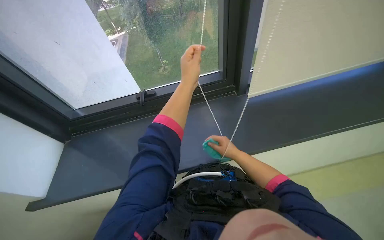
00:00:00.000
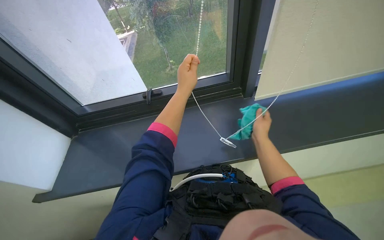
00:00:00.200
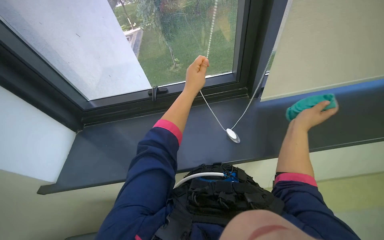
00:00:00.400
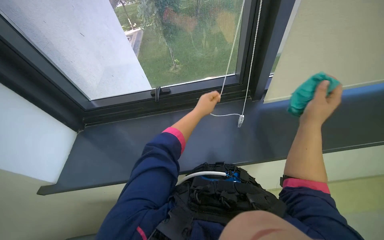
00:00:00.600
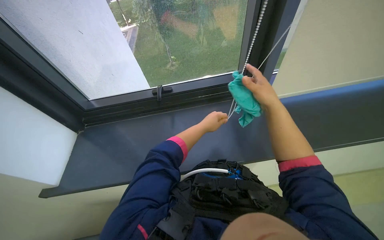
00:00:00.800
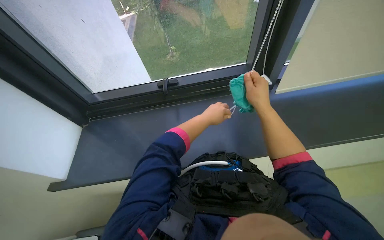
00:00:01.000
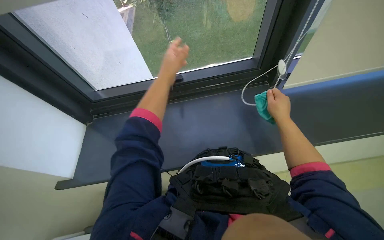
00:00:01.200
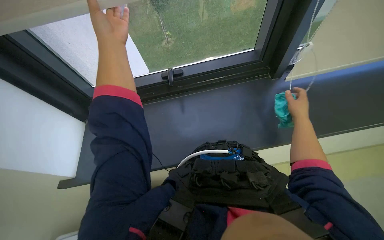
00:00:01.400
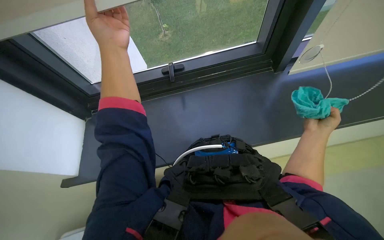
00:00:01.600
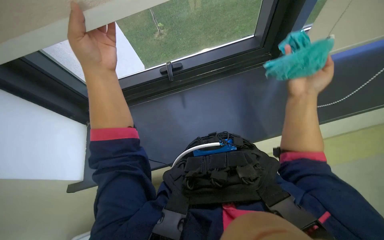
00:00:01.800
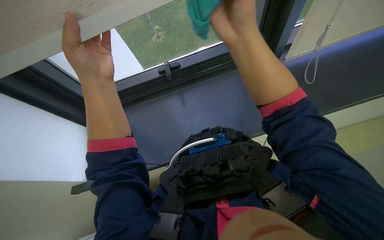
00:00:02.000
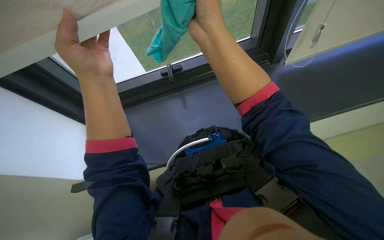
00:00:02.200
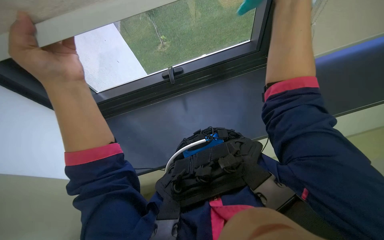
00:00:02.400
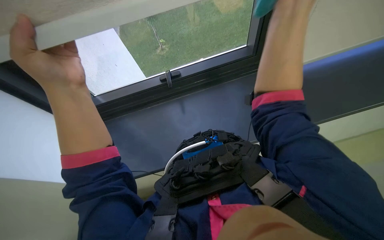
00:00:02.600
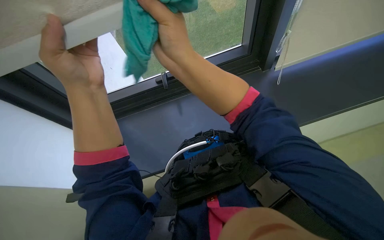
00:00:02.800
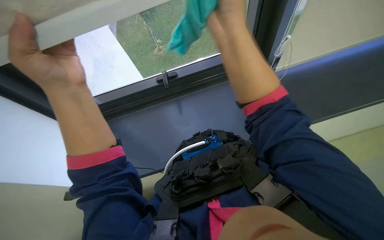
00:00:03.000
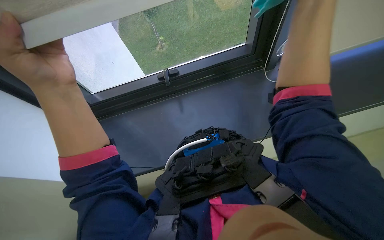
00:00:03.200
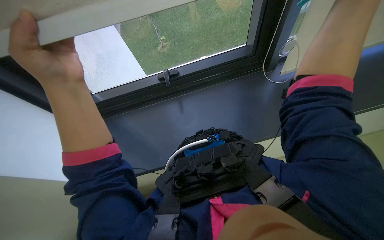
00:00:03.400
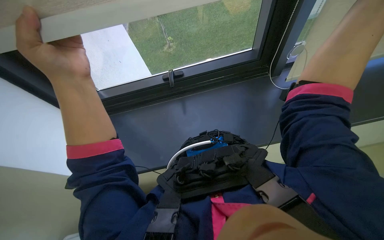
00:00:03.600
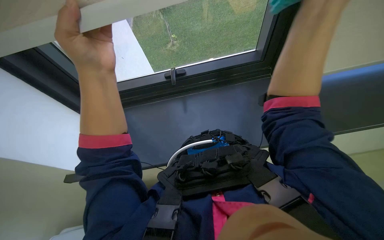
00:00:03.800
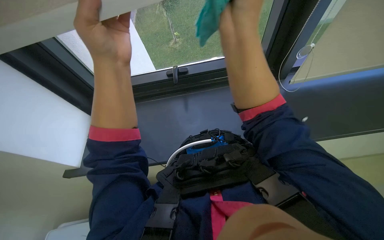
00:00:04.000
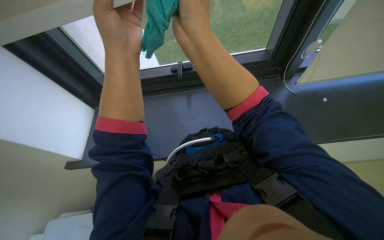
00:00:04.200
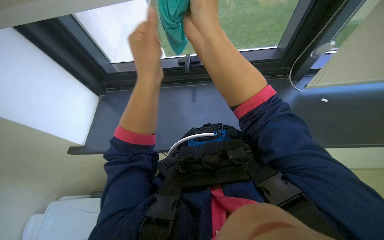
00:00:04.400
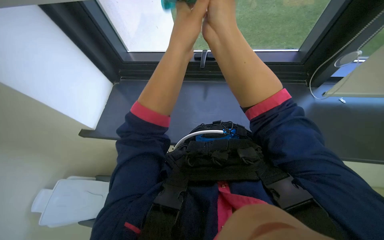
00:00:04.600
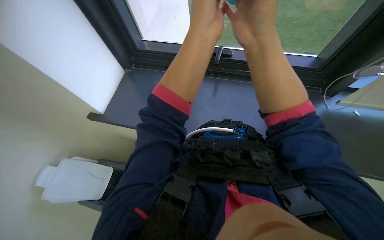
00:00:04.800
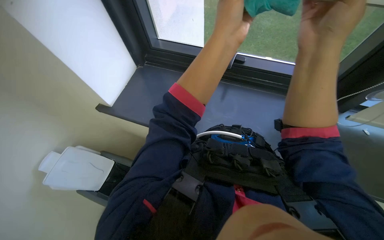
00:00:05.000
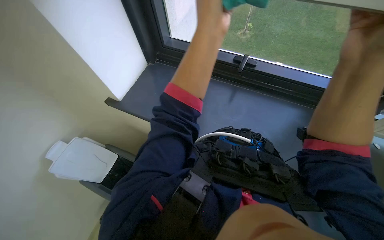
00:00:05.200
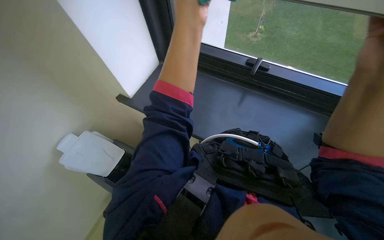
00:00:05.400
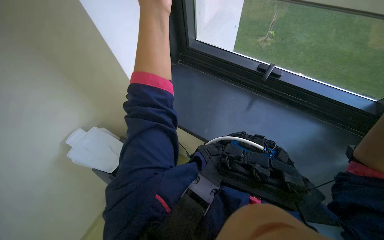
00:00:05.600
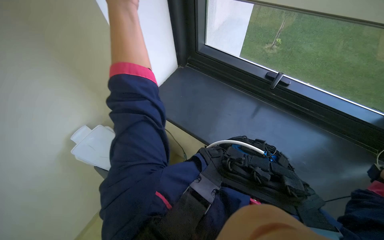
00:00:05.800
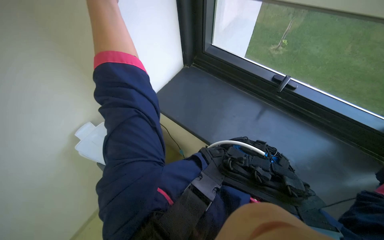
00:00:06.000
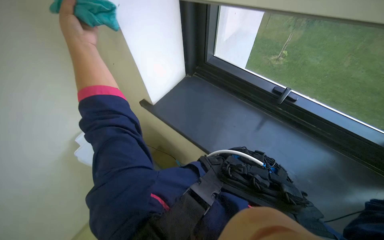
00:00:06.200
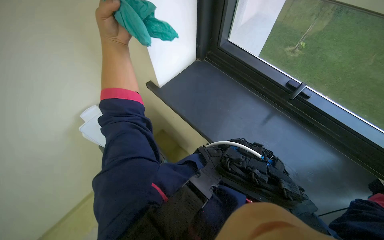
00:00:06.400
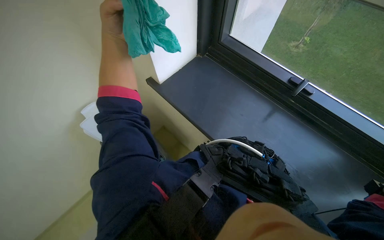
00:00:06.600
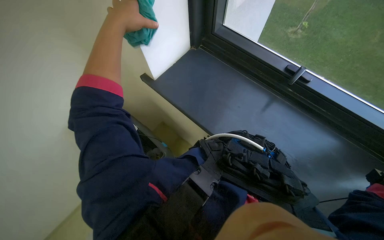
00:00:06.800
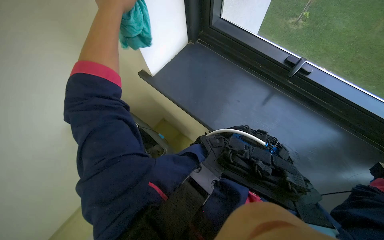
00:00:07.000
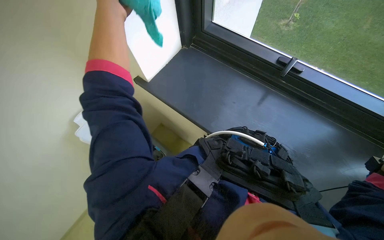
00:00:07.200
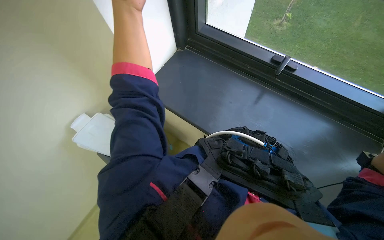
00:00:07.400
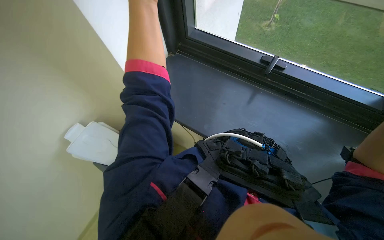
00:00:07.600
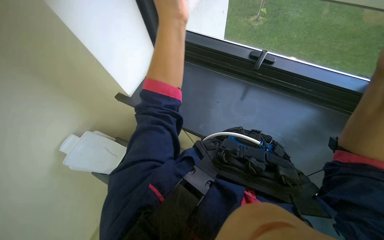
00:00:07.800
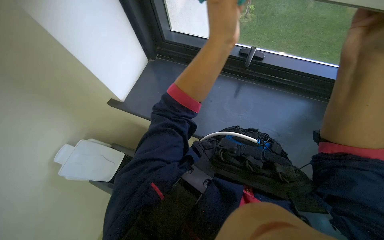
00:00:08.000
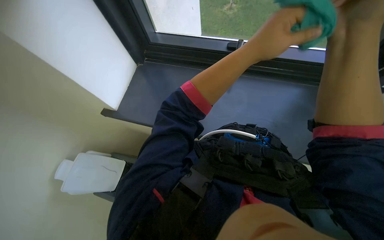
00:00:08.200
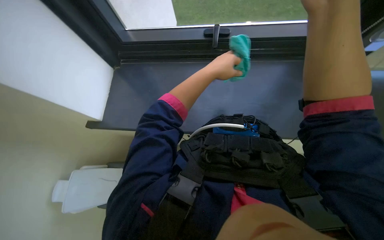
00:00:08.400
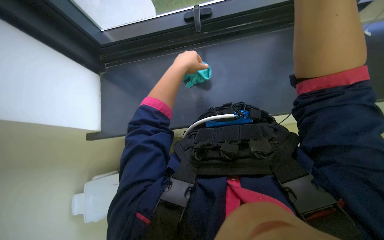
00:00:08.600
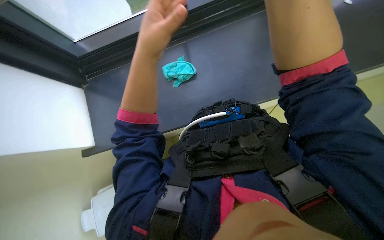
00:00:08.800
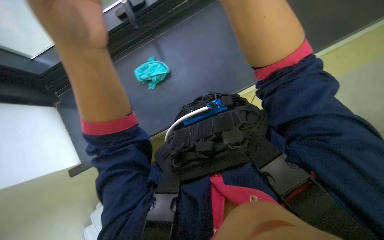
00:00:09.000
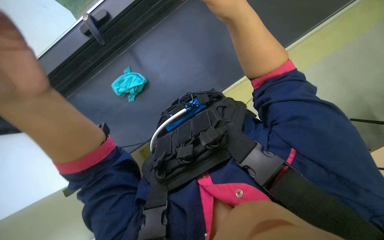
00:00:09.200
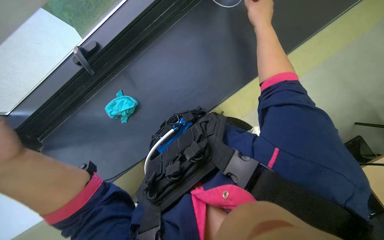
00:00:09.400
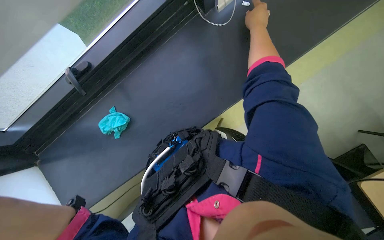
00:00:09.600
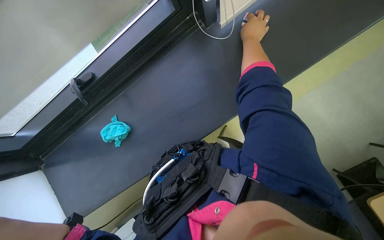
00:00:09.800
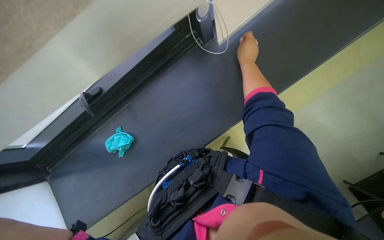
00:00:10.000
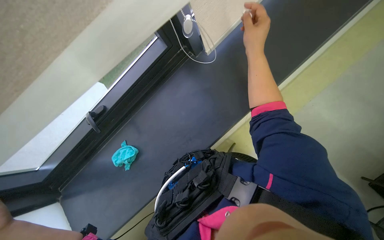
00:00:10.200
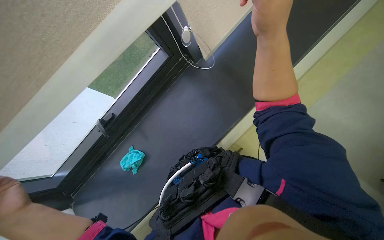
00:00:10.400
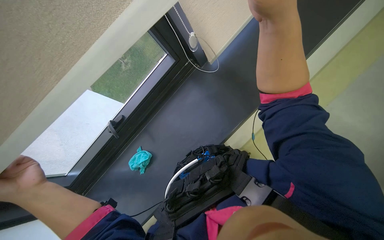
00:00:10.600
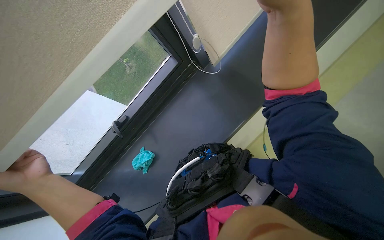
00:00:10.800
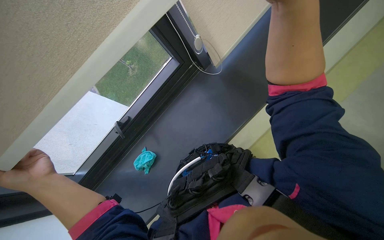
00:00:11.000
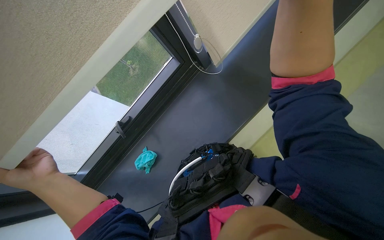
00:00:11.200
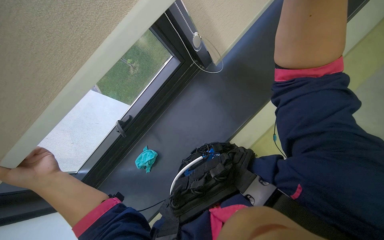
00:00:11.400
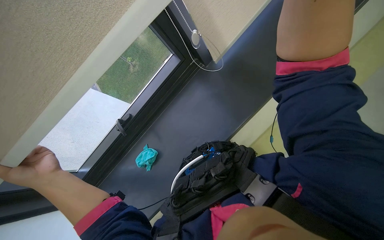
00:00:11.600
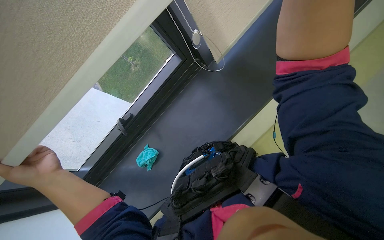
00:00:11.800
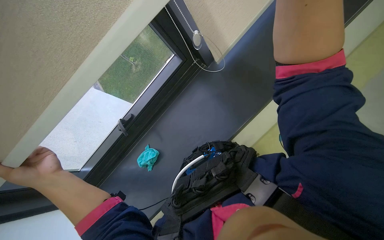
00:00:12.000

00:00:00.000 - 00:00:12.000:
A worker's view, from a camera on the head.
Job: cleaning windows.
The whole recording: Wiping window frame and glass. The worker wipes the window frame and glass with cleaning cloths, adjusting the window blind.
00:00:04.400 - 00:00:06.000: The wearer looks approximately 35 degrees further to the left.
00:00:07.600 - 00:00:09.000: The wearer's head swings about 50 degrees to the right.
00:00:09.000 - 00:00:10.400: The camera pitches upward, by roughly 25 degrees. The scene rotates counterclockwise by approximately 30 degrees.

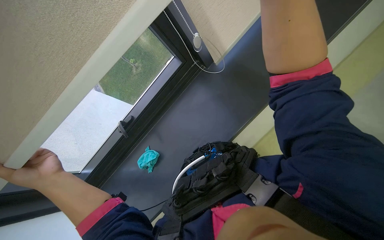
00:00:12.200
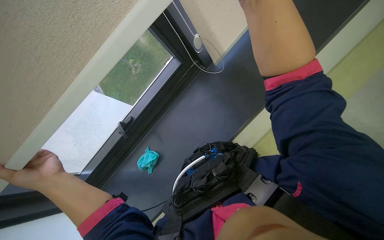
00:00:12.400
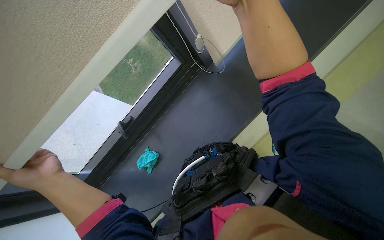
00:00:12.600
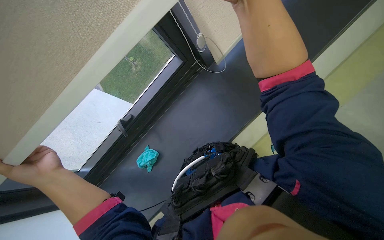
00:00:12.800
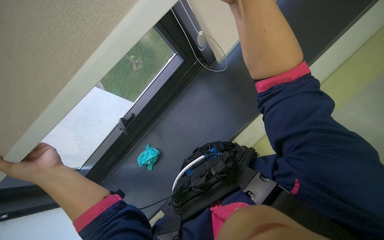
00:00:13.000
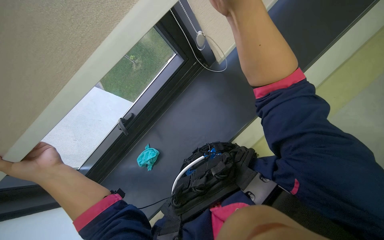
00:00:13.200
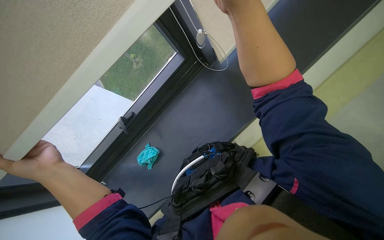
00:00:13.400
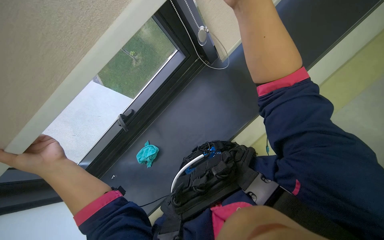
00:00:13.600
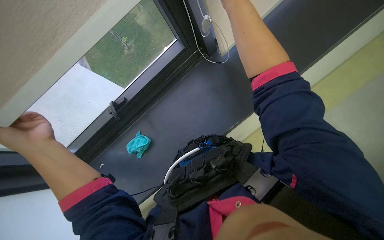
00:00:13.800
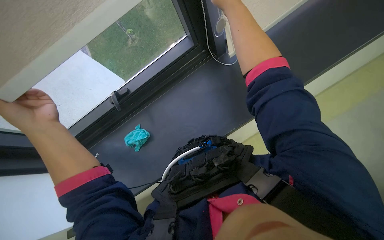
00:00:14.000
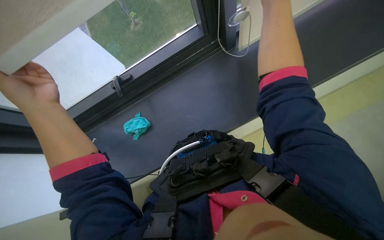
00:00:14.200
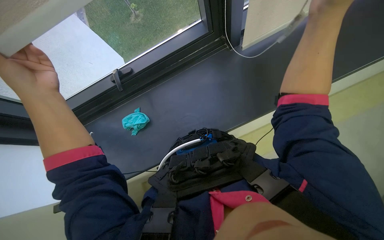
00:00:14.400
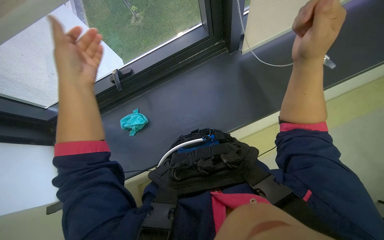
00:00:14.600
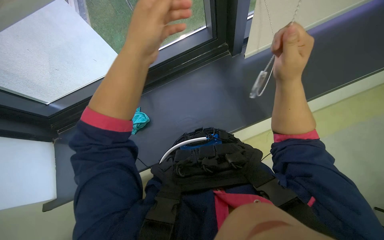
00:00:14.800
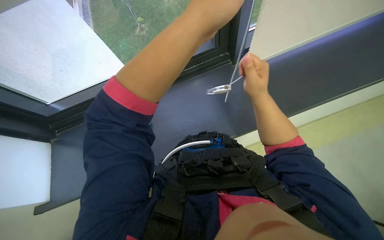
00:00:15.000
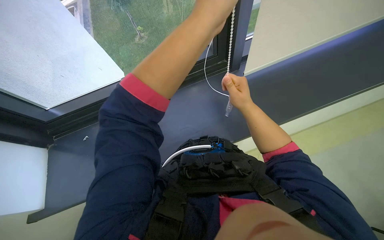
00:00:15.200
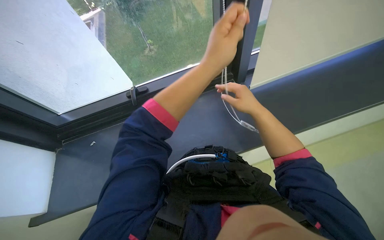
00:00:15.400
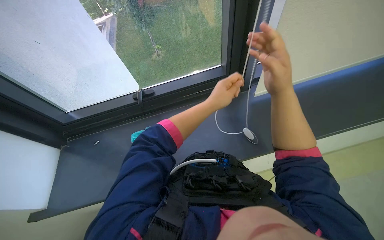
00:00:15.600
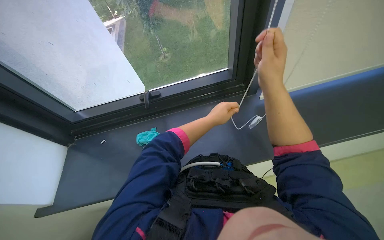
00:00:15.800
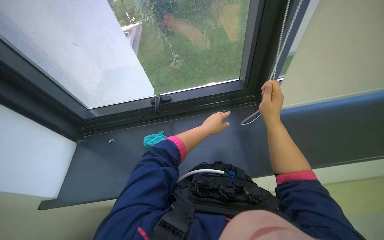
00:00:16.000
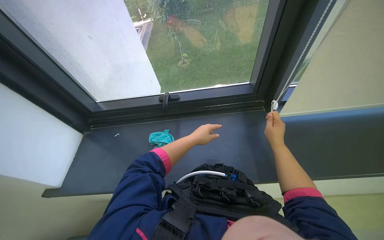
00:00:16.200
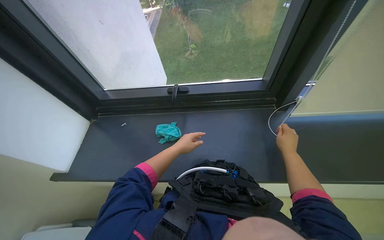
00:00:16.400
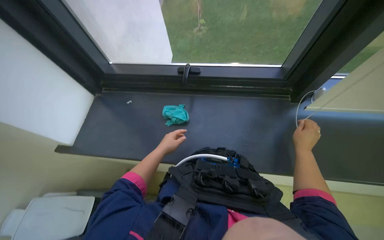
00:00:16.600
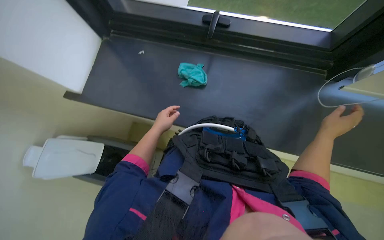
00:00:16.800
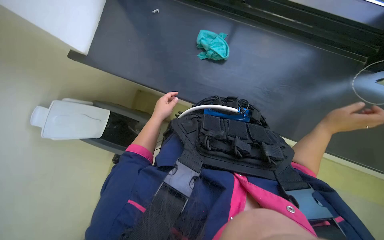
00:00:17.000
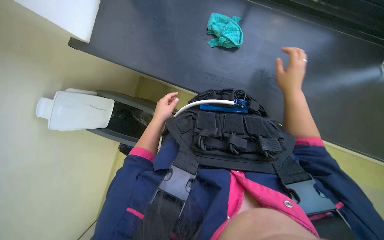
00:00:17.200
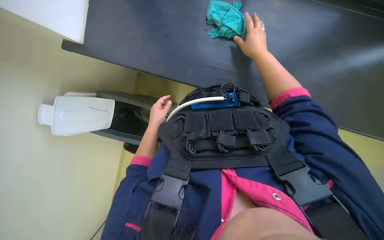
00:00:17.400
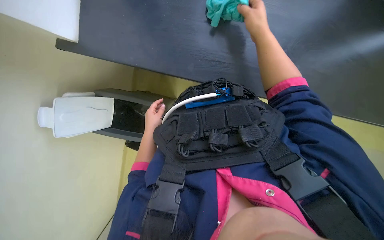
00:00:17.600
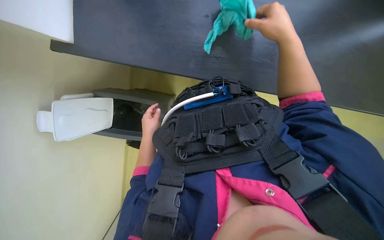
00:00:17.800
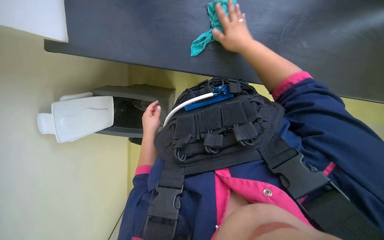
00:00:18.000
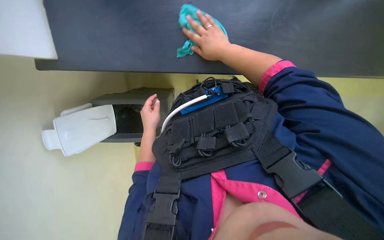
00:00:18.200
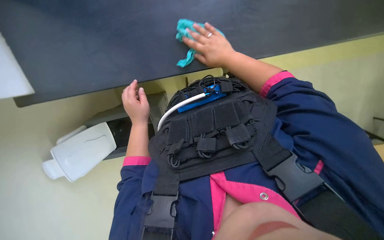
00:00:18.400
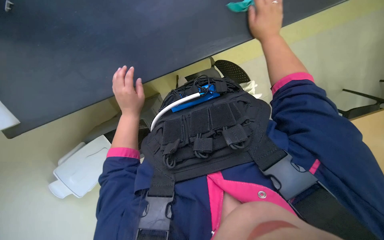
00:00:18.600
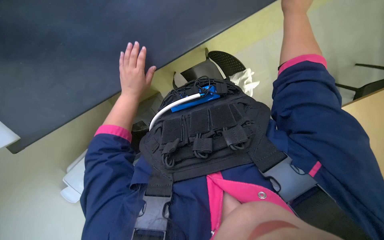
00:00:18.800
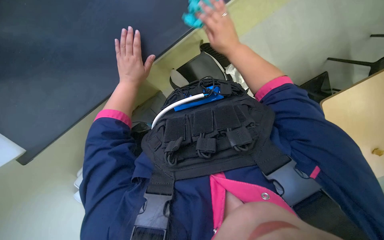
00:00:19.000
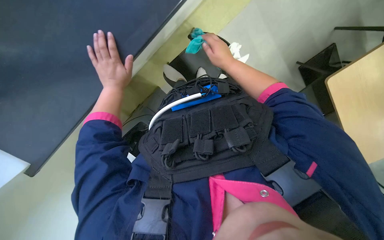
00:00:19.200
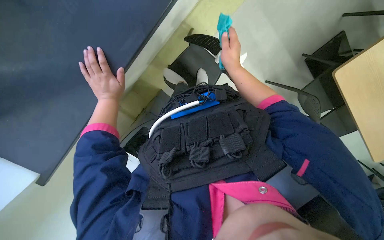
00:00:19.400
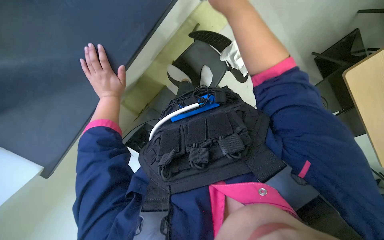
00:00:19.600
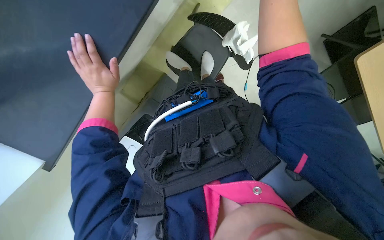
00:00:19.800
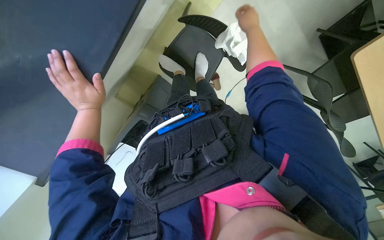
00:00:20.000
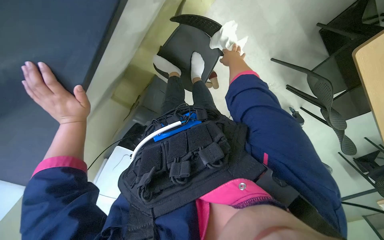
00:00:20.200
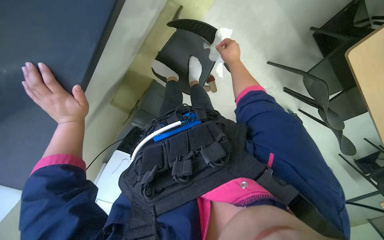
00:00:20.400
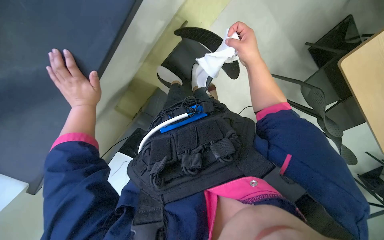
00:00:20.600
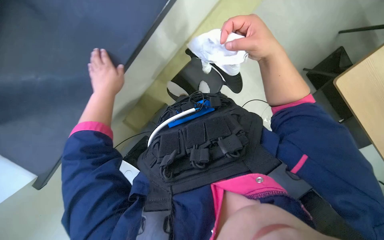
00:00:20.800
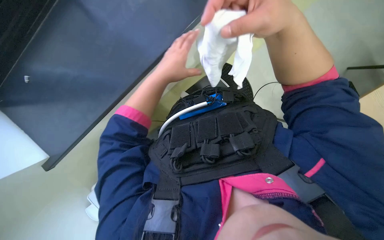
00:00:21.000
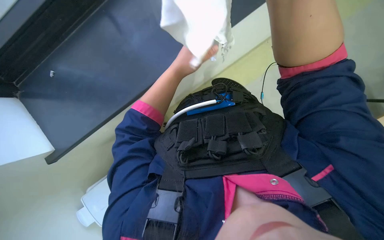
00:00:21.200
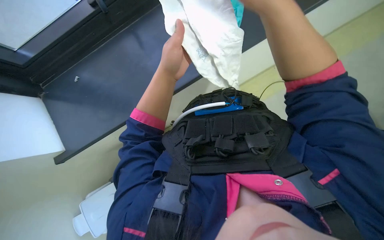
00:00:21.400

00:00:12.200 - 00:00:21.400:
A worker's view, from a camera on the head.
Job: cleaning windows.
The whole recording: Wiping window frame and glass. The worker wipes the window frame and glass with cleaning cloths, adjusting the window blind.
00:00:13.800 - 00:00:15.200: The left hand shifts some 30 cm to the right and up the picture.
00:00:15.200 - 00:00:16.800: The wearer looks approximately 35 degrees further to the left. The view tilts about 15 degrees downward.
00:00:16.800 - 00:00:18.400: The view tips downward by some 20 degrees. The right hand travels to the left and up the picture by about 25 cm.
00:00:19.800 - 00:00:21.400: The left hand goes about 20 cm nearer to the camera and to the right, while the right hand is displaced nearer to the camera and down the picture by approximately 25 cm.
